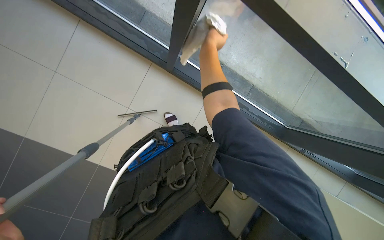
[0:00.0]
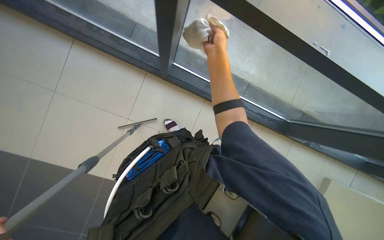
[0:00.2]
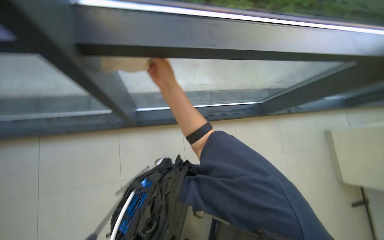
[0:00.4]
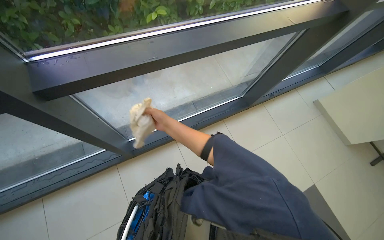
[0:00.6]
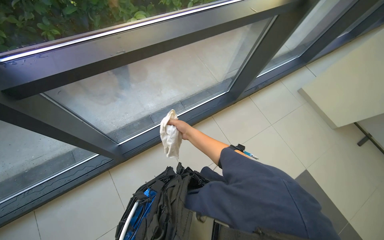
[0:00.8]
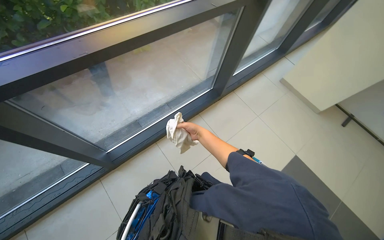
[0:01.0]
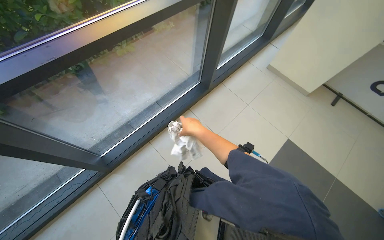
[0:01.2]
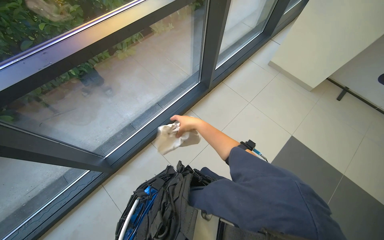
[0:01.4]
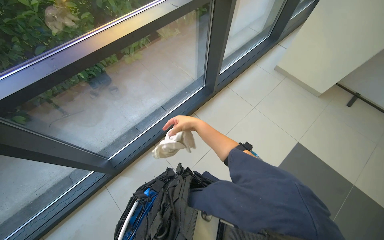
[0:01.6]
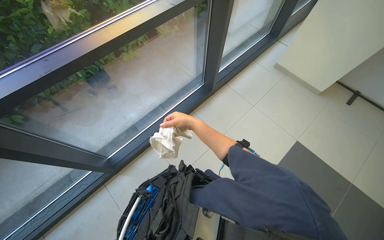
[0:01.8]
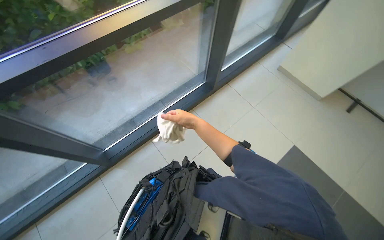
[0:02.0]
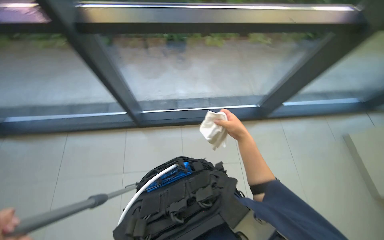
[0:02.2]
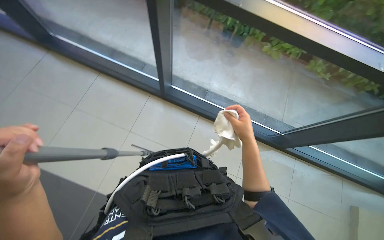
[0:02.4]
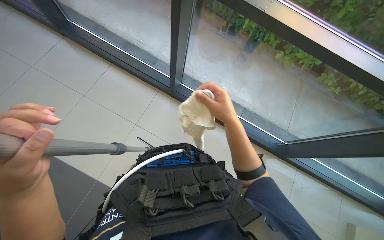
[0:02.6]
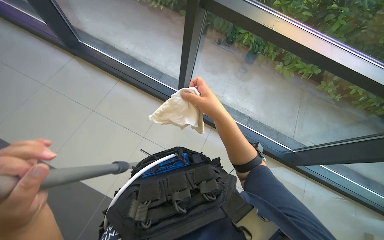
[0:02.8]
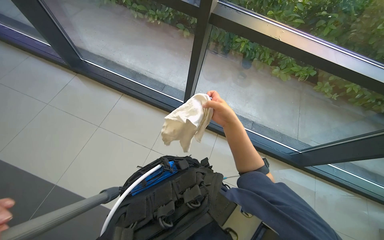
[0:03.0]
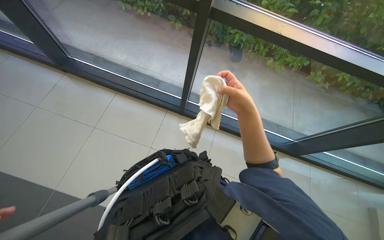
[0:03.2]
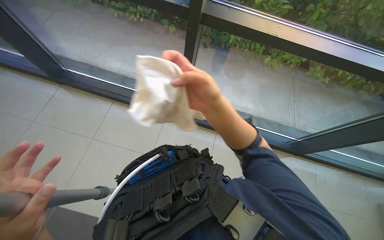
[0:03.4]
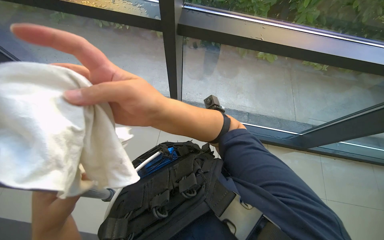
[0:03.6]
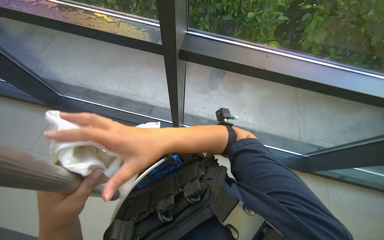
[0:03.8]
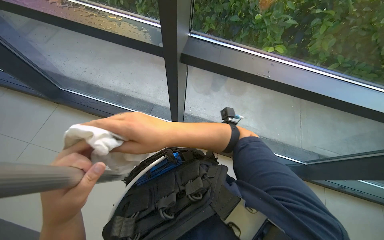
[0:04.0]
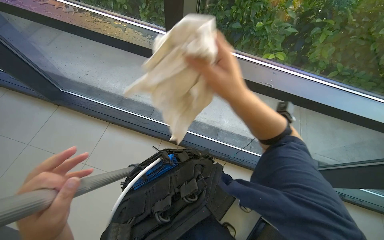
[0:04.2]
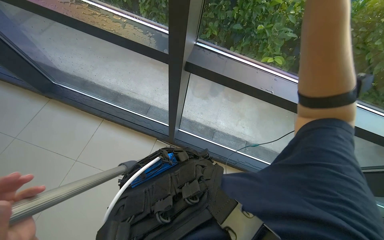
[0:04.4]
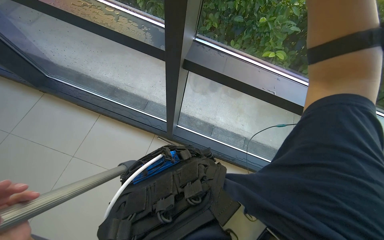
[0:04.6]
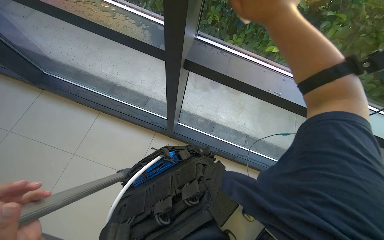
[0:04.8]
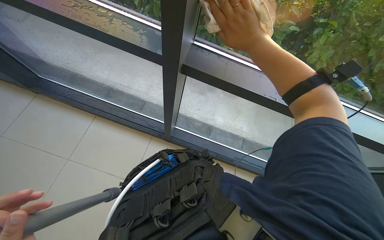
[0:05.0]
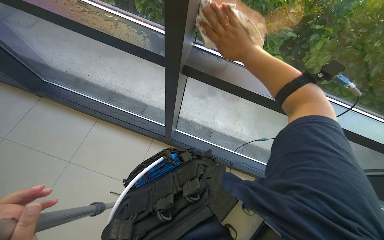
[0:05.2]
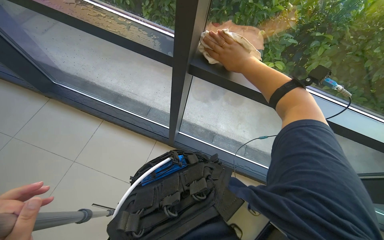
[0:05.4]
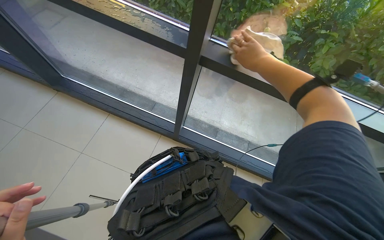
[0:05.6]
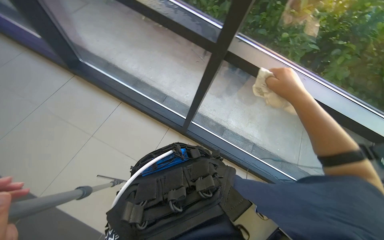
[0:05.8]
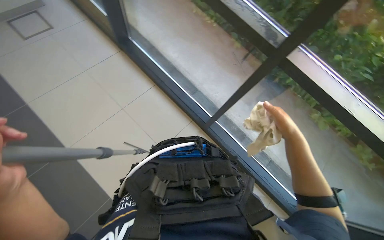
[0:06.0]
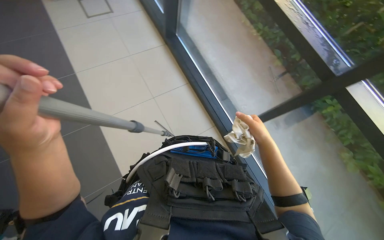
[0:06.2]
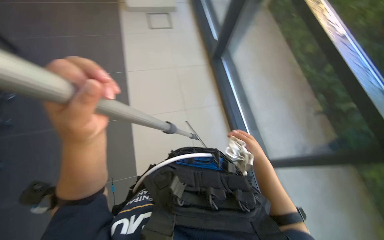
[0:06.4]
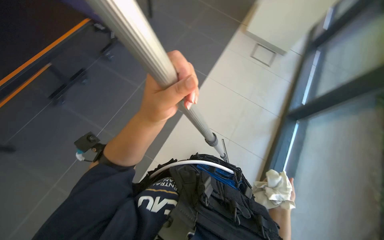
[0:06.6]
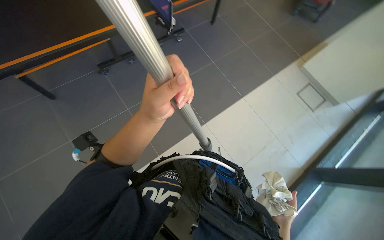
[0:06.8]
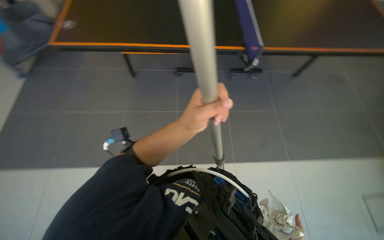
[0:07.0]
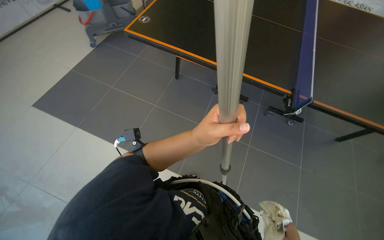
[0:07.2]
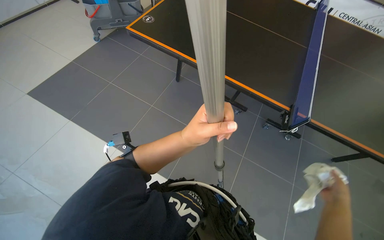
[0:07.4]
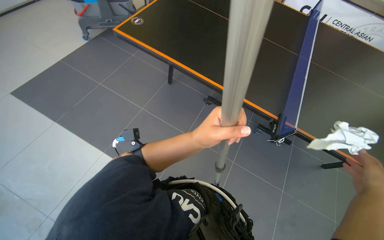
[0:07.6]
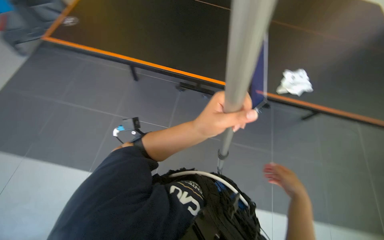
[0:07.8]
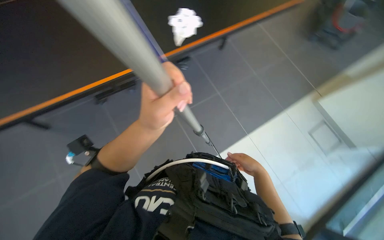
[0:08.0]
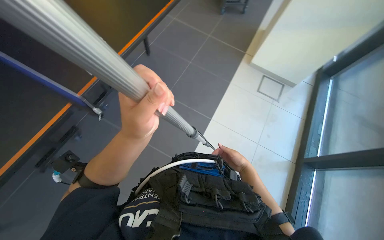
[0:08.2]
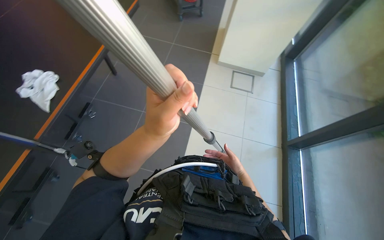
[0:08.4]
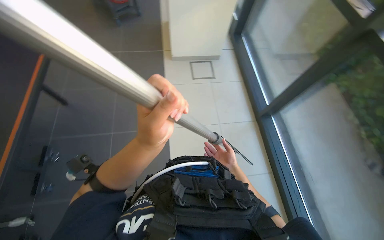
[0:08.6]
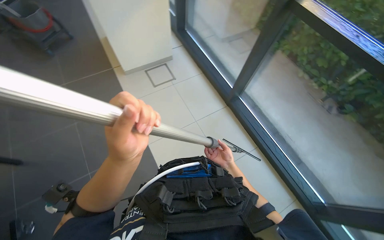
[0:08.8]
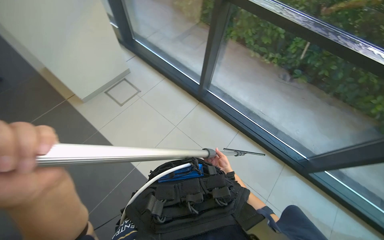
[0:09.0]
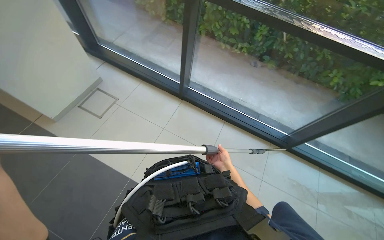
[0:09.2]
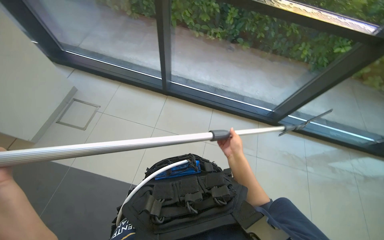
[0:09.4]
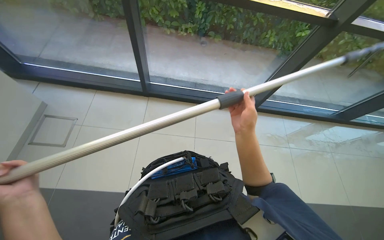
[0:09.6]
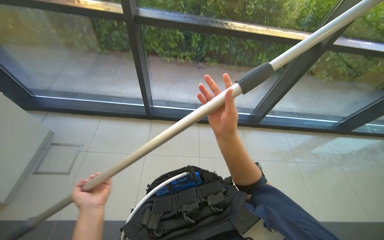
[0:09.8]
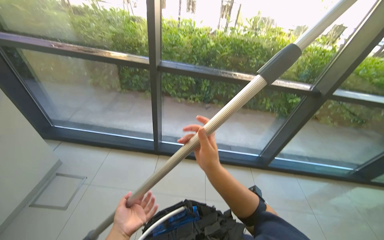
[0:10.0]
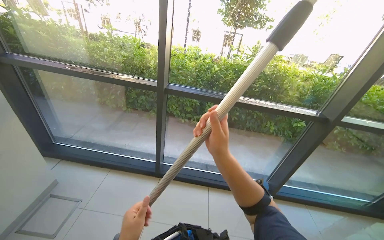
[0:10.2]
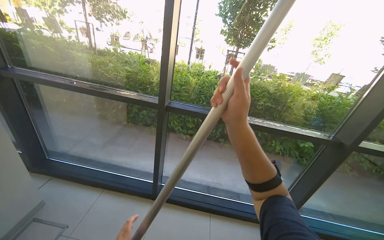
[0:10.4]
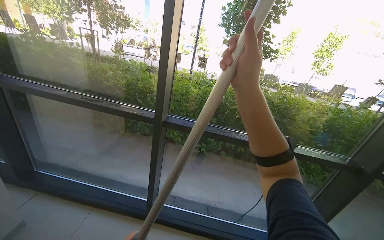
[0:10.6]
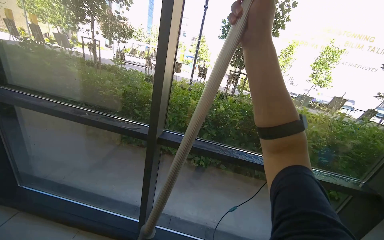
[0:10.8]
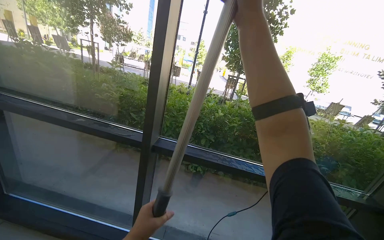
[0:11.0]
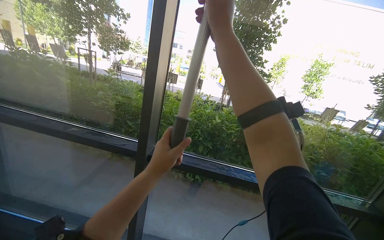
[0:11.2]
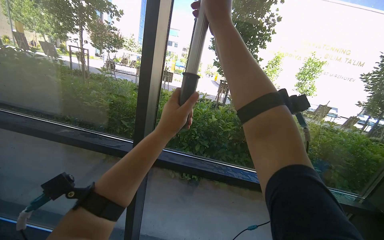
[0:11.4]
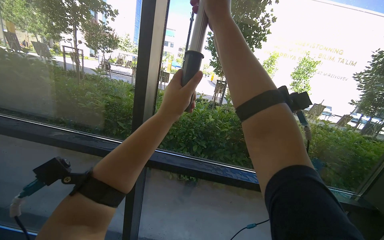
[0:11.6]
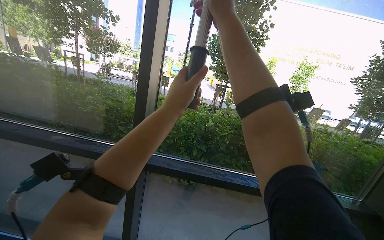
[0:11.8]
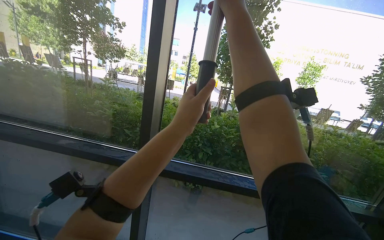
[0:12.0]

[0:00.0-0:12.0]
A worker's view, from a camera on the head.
Job: cleaning windows.
The whole recording: Cleaning glass panels and frames. The worker cleans the glass panels with a squeegee and wipes the window frames with a cloth.
0:00.0 to 0:01.6: The camera travels approximately 50 cm. The view tilts roughly 15 degrees upward. The scene turns roughly 55 degrees counterclockwise in the picture.
0:01.6 to 0:03.0: The head rotates approximately 65 degrees to the left.
0:03.0 to 0:04.4: The right hand is displaced nearer to the camera and up the picture by roughly 25 cm, and reaches some 20 cm to the left, then returns.
0:07.6 to 0:09.0: The head turns to the right by approximately 115 degrees.
0:09.0 to 0:10.4: The head rotates some 30 degrees to the right. The camera pitches upward, by about 30 degrees.
0:10.4 to 0:12.0: The right hand shifts about 50 cm up the picture.

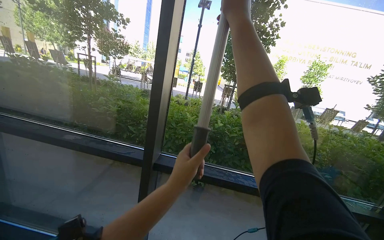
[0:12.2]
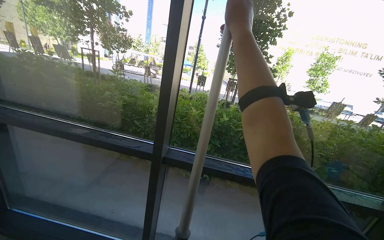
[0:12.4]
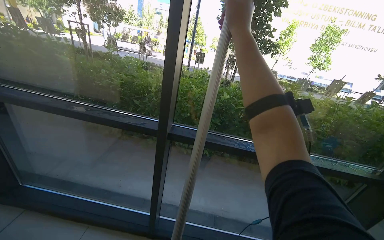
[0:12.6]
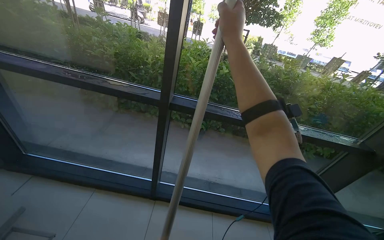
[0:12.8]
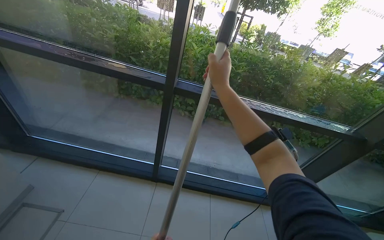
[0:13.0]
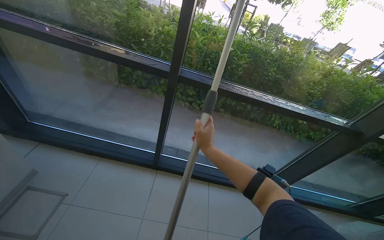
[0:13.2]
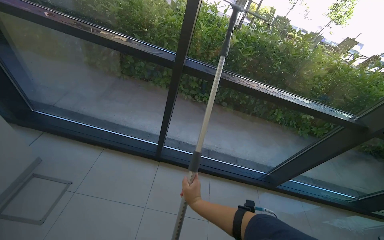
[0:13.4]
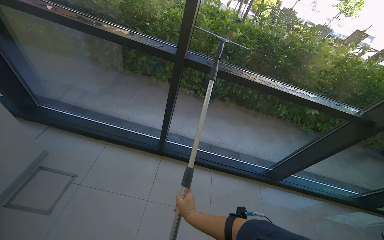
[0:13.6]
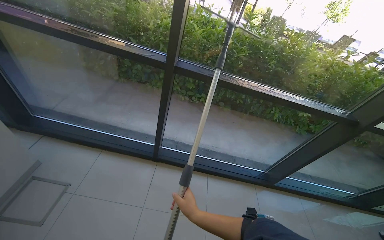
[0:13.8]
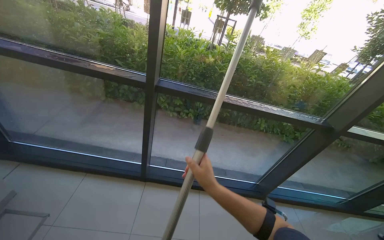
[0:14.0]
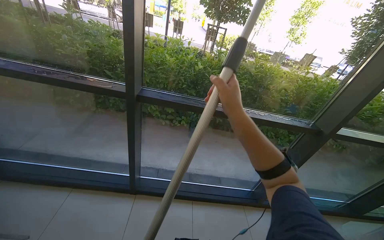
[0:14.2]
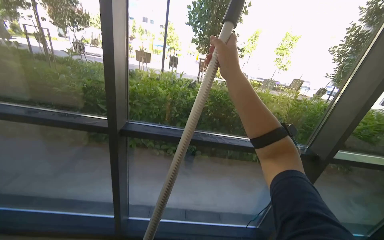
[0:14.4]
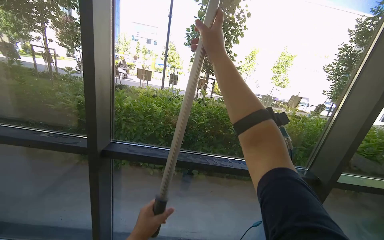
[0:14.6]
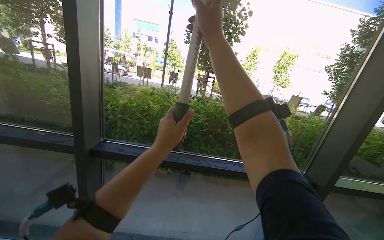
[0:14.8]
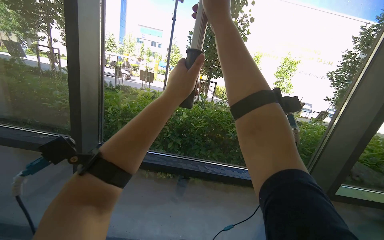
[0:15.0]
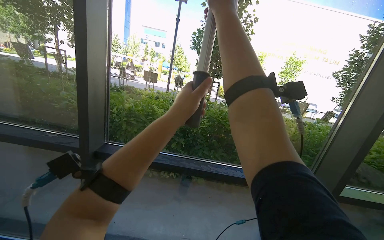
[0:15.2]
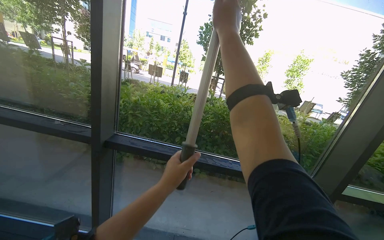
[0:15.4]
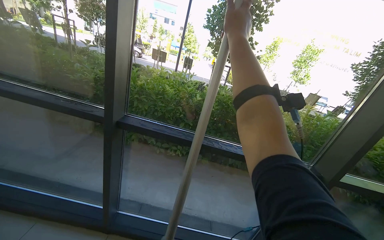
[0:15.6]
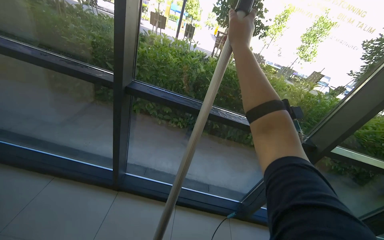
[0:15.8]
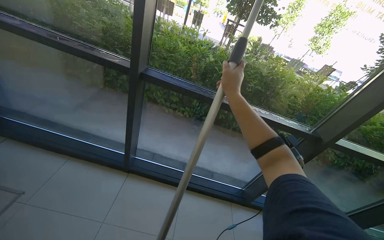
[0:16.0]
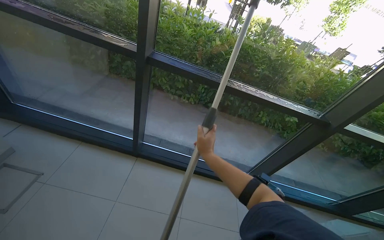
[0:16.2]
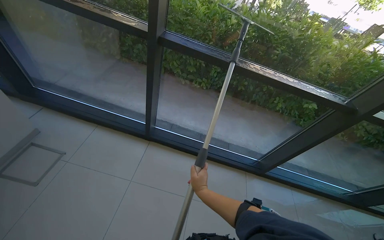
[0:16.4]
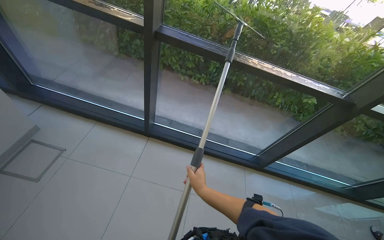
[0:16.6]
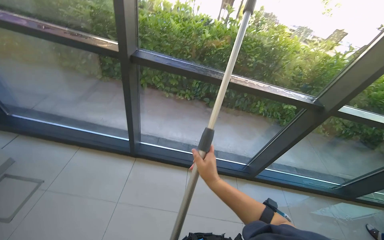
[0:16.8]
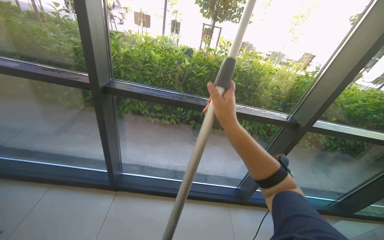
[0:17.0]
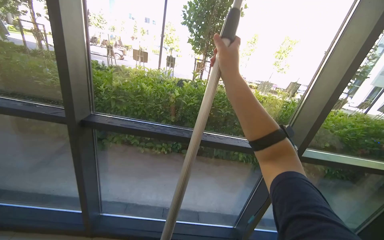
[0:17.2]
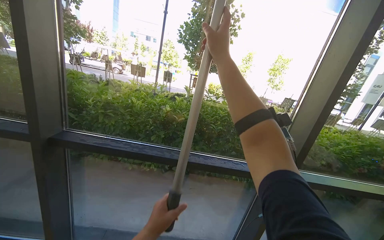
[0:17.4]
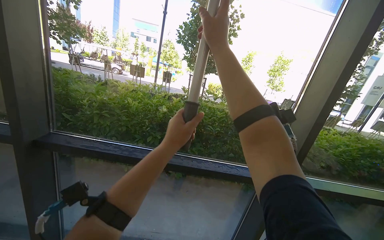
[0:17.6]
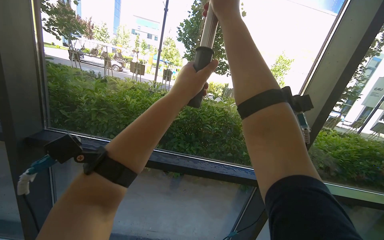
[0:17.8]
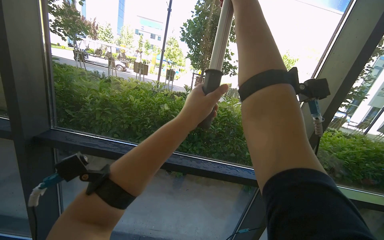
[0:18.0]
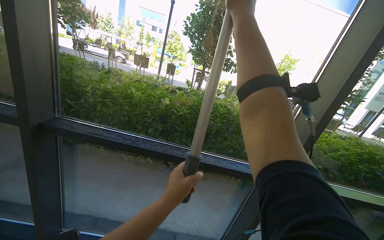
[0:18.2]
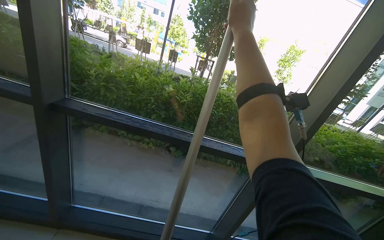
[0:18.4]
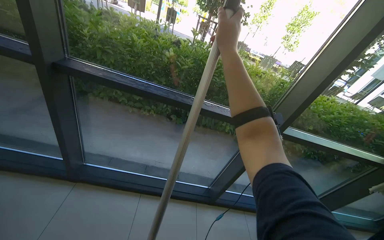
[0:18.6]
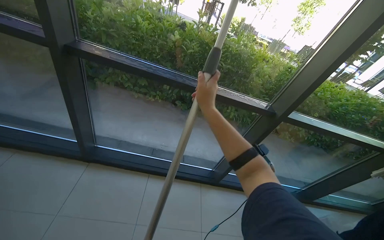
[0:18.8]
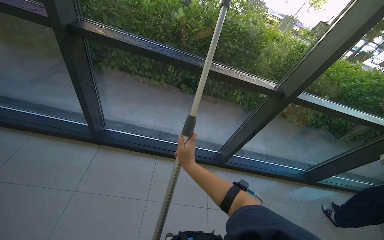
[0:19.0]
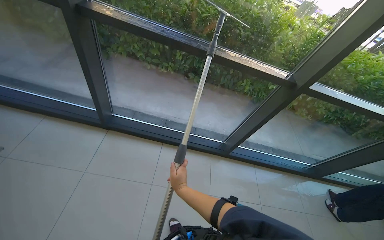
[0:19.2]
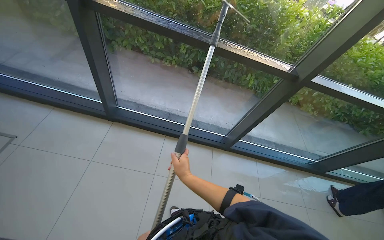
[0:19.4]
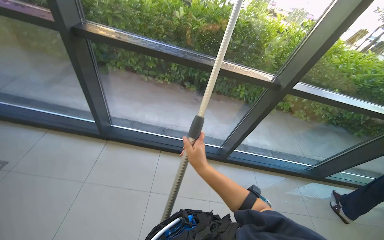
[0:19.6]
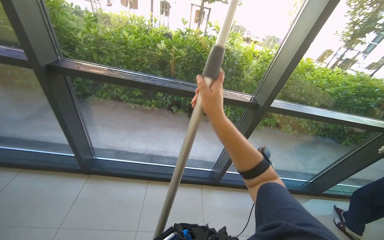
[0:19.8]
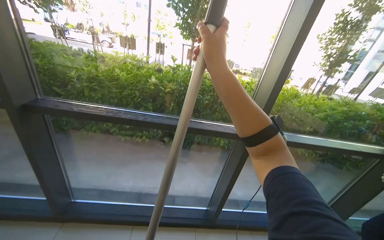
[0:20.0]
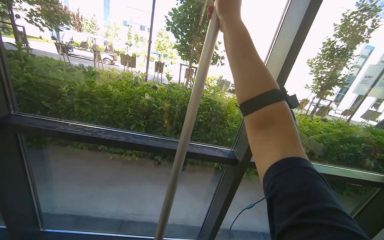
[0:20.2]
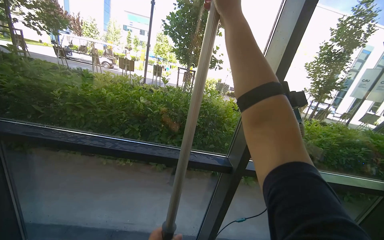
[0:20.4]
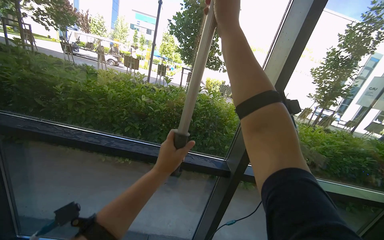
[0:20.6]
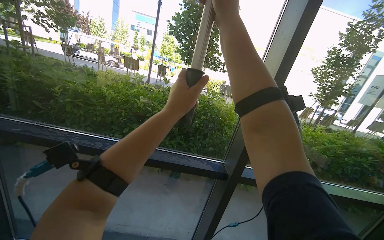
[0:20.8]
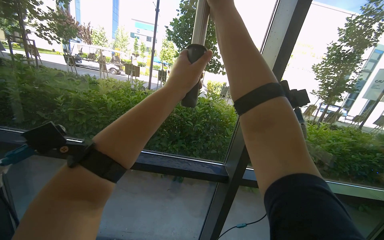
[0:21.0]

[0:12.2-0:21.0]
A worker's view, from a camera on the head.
Job: cleaning windows.
The whole recording: Cleaning glass panels and frames. The worker cleans the glass panels with a squeegee and wipes the window frames with a cloth.
0:12.2 to 0:13.6: The wearer looks approximately 30 degrees further downward. The right hand travels down the picture by some 90 cm.
0:13.6 to 0:15.2: The camera is carried to the right, about 40 cm. The view tilts approximately 30 degrees upward.
0:15.2 to 0:16.6: The wearer looks approximately 30 degrees further downward. The right hand heads down the picture, covering roughly 80 cm.
0:16.6 to 0:18.0: The wearer moves approximately 50 cm. The camera pitches upward, by roughly 30 degrees.
0:18.0 to 0:19.6: The camera pitches downward, by about 30 degrees. The right hand travels down the picture by some 70 cm.
0:19.6 to 0:21.0: The camera is carried roughly 40 cm. The wearer looks approximately 30 degrees further upward.
